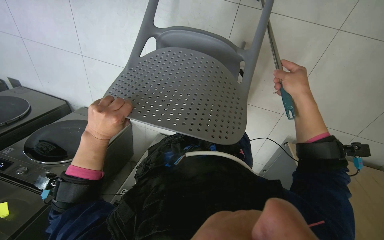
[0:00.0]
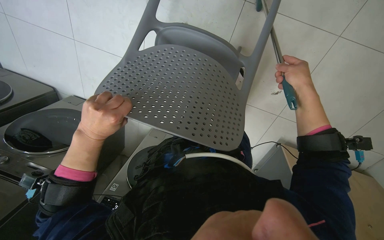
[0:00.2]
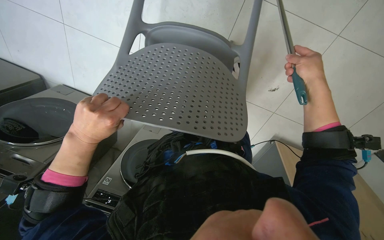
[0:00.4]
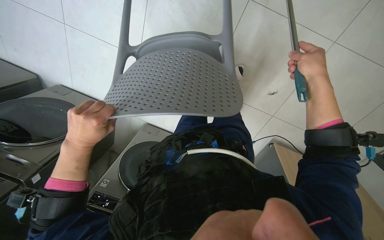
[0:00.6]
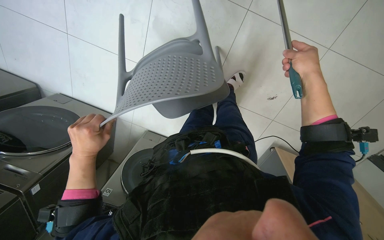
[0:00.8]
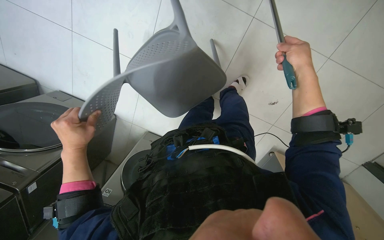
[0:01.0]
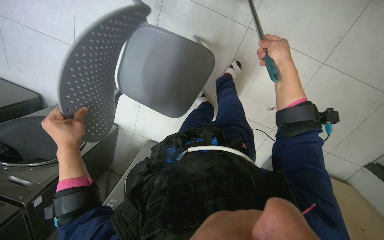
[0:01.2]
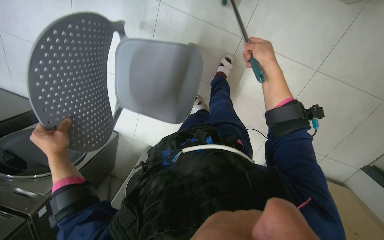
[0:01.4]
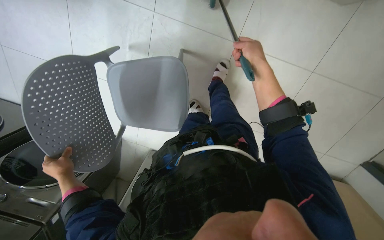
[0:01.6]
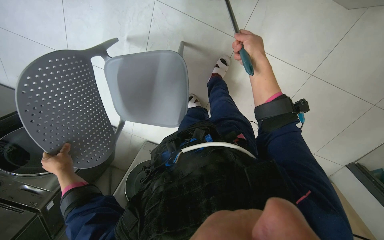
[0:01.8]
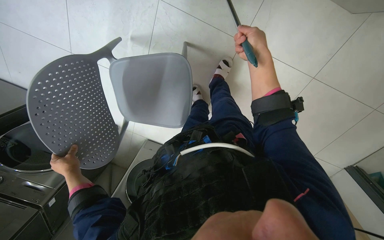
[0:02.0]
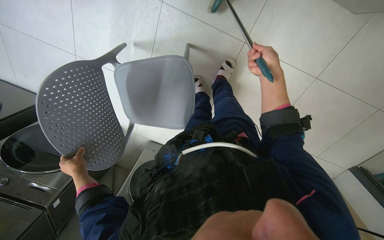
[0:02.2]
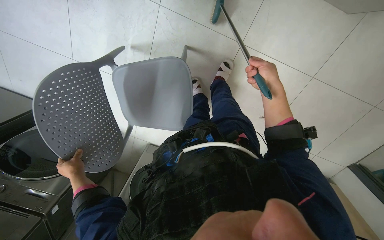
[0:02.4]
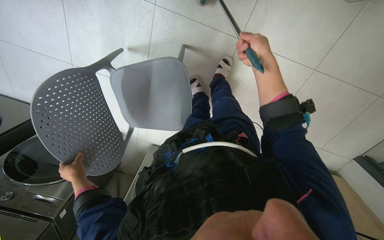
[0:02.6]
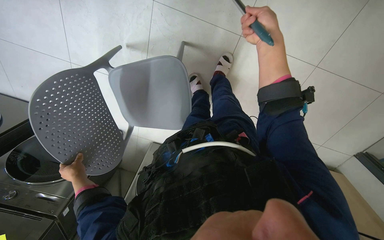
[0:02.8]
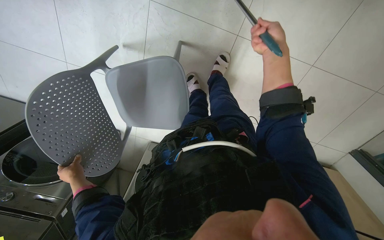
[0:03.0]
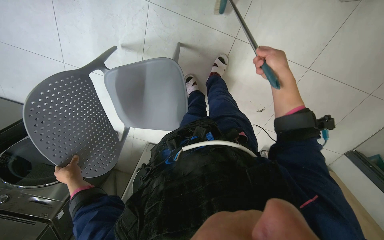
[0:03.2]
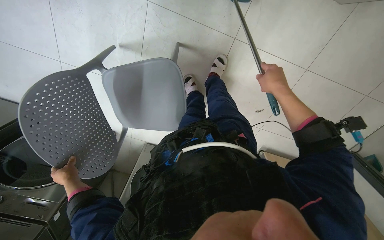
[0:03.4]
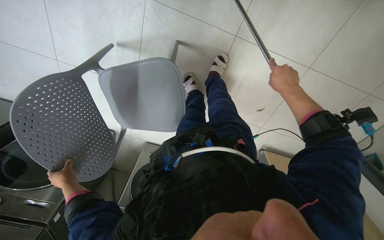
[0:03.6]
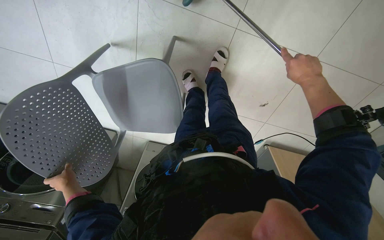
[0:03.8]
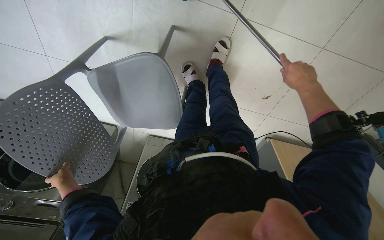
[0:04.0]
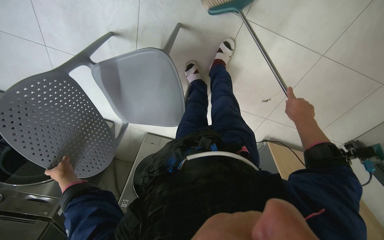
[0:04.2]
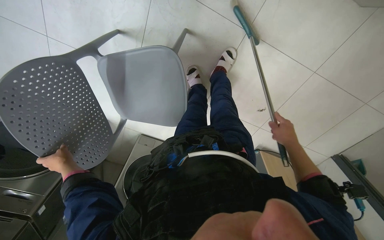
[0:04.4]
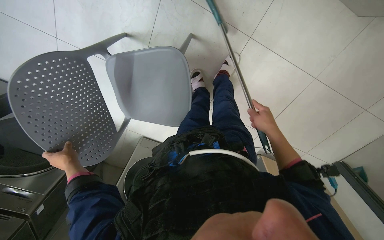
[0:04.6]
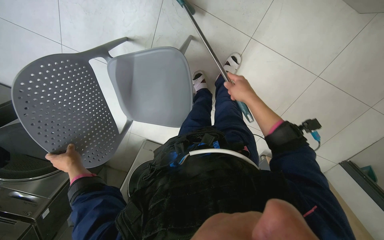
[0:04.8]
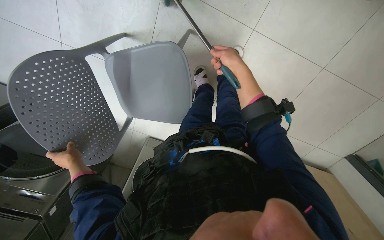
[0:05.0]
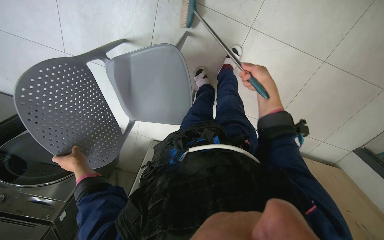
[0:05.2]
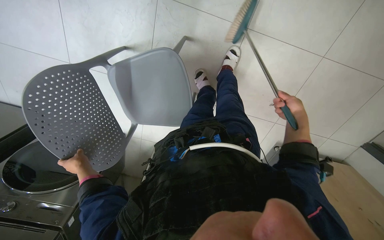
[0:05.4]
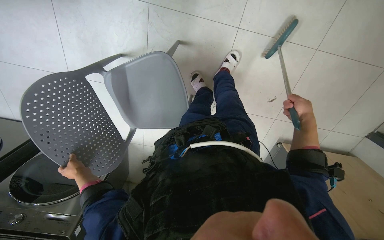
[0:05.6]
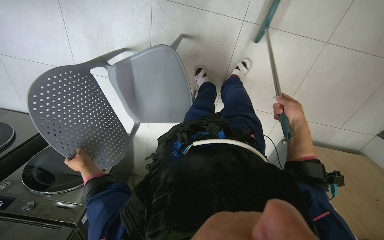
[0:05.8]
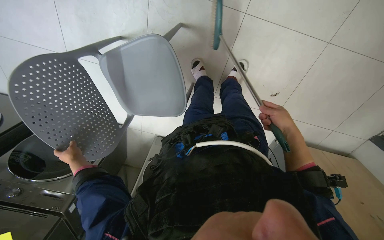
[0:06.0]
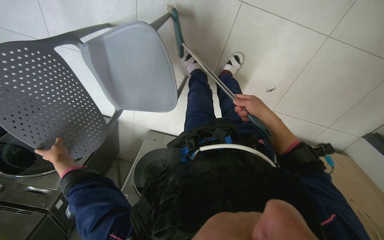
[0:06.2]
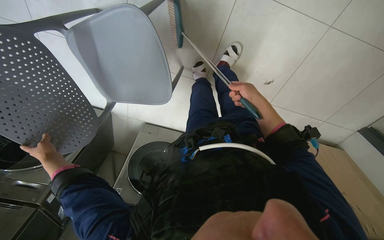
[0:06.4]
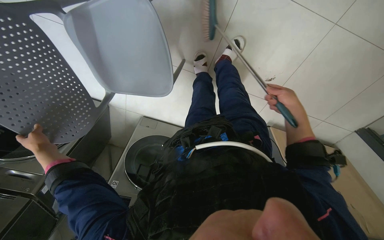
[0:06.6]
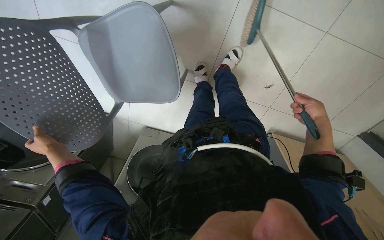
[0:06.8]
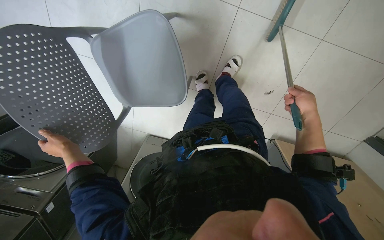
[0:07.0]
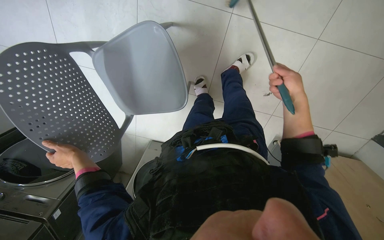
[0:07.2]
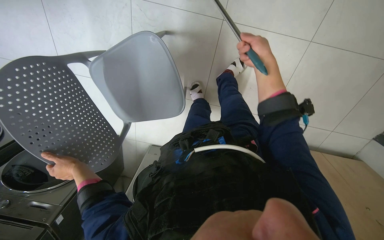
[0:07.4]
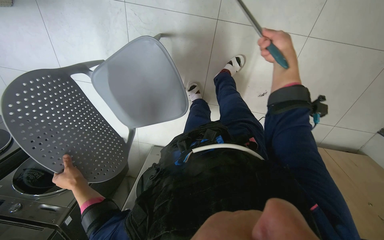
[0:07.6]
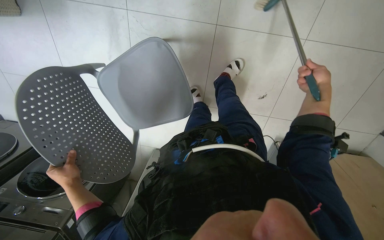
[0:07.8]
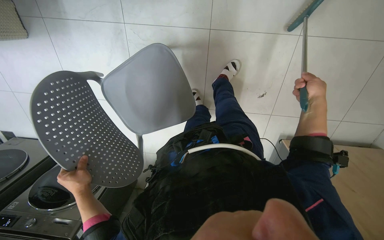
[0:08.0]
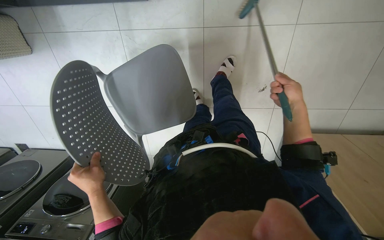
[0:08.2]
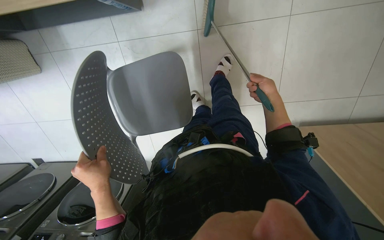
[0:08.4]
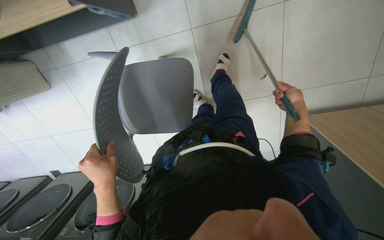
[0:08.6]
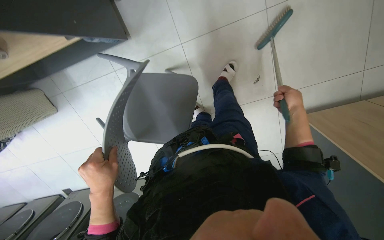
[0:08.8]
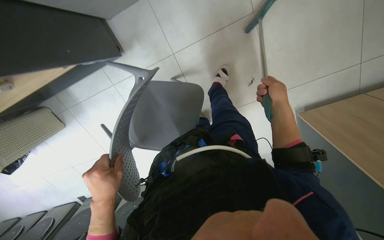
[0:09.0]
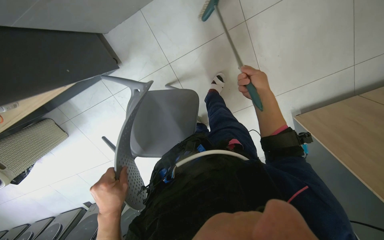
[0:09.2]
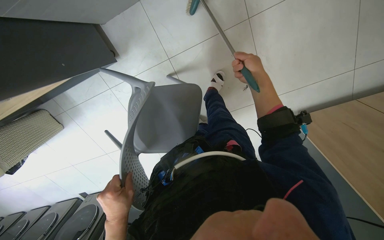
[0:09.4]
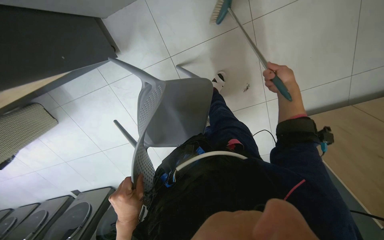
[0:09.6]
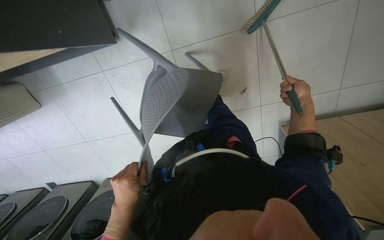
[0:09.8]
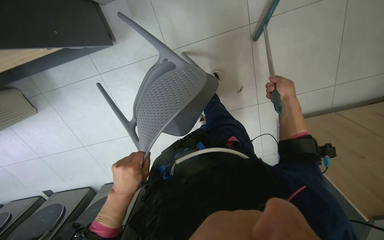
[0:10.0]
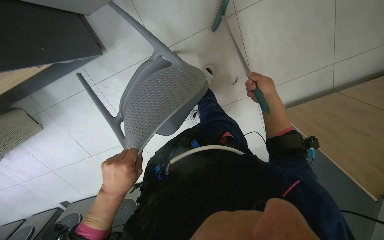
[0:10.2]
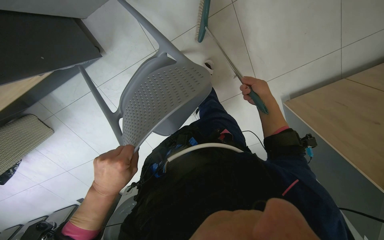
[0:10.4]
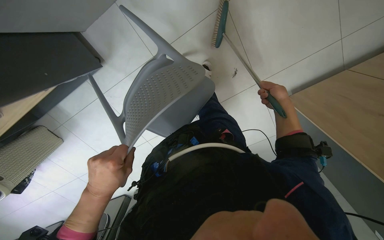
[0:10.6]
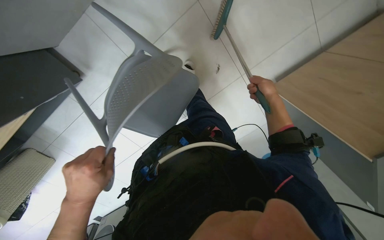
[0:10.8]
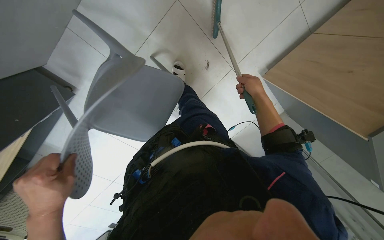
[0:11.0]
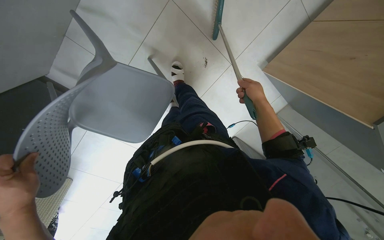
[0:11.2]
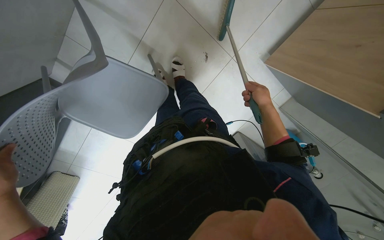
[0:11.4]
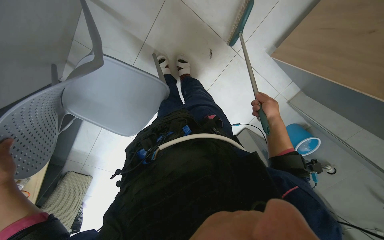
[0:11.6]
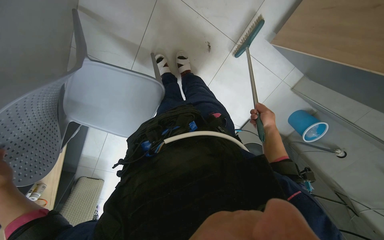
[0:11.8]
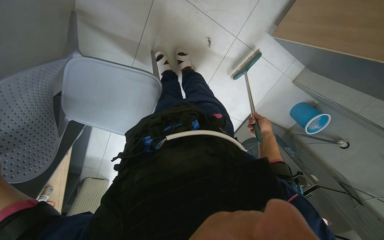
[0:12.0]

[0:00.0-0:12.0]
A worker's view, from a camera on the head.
Job: sweeping floor.
The whole recording: Sweeping floor with broom and dustpan. The worker sweeps the floor with a broom and dustpan, moving a chair to clear the area.
0:00.0 to 0:01.6: The right hand moves up the picture, approximately 10 cm, while the left hand goes about 25 cm to the left, farther from the camera and down the picture.
0:01.6 to 0:03.0: The right hand goes approximately 10 cm to the right.
0:03.0 to 0:04.4: The right hand is displaced down the picture by about 25 cm.
0:04.4 to 0:06.0: The right hand goes to the left and returns, some 25 cm each way.
0:06.0 to 0:07.6: The left hand travels to the left and back again, some 5 cm each way; the right hand goes up and down the picture, roughly 25 cm each way, reversing 2 times.
0:07.6 to 0:09.0: The right hand travels down the picture by approximately 35 cm. Meanwhile the left hand moves nearer to the camera, about 20 cm.
0:10.4 to 0:12.0: The head travels roughly 40 cm. The view tilts approximately 25 degrees downward. The scene rotates counterclockwise by some 30 degrees.

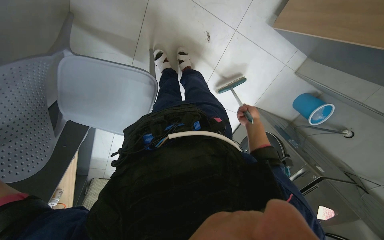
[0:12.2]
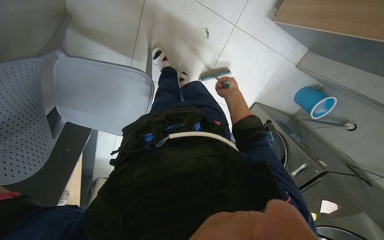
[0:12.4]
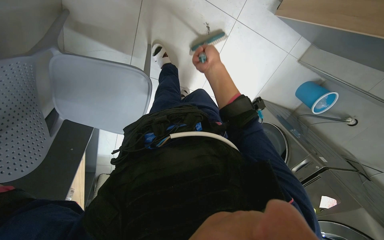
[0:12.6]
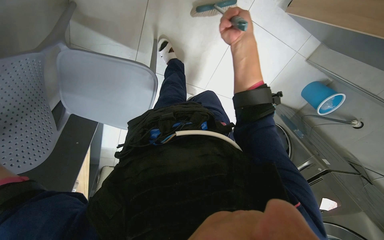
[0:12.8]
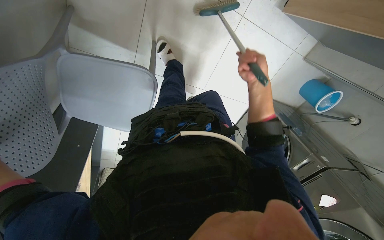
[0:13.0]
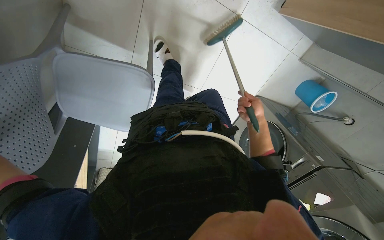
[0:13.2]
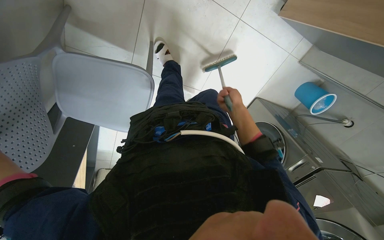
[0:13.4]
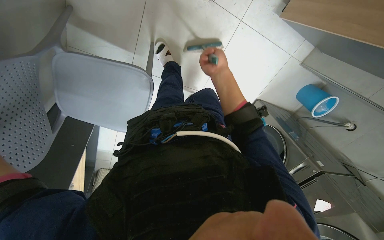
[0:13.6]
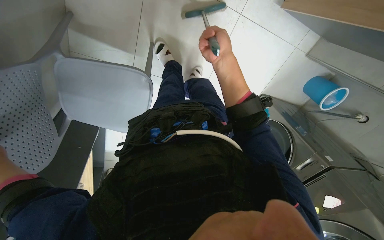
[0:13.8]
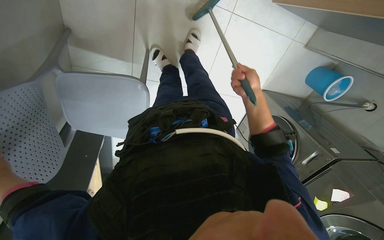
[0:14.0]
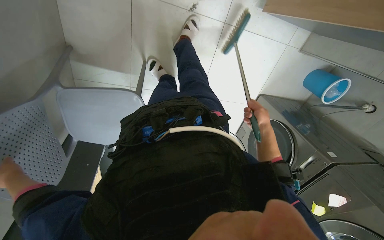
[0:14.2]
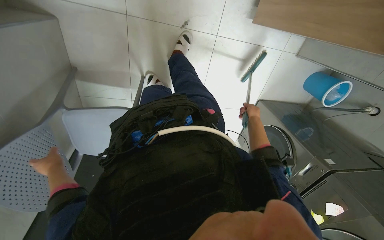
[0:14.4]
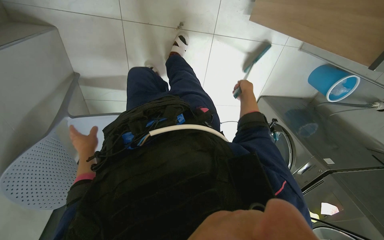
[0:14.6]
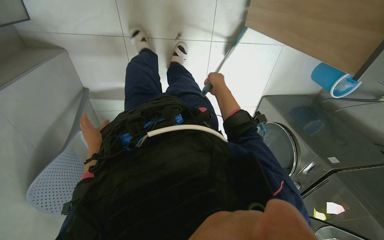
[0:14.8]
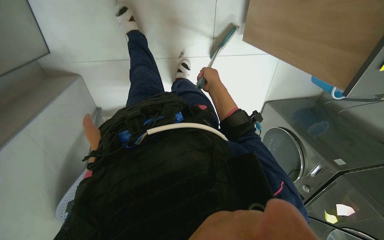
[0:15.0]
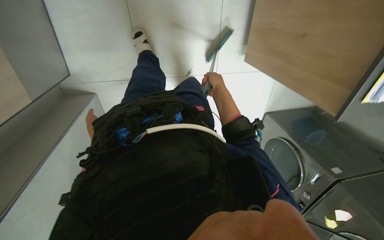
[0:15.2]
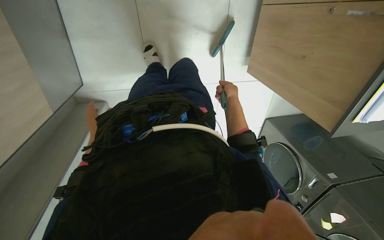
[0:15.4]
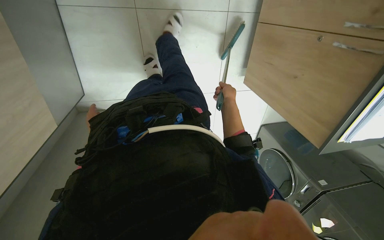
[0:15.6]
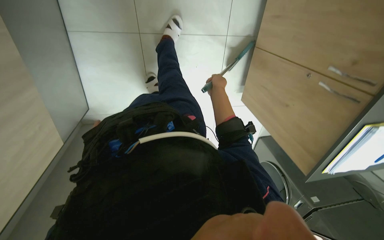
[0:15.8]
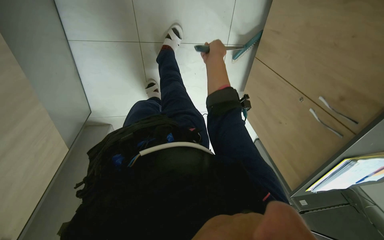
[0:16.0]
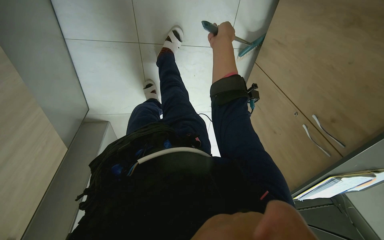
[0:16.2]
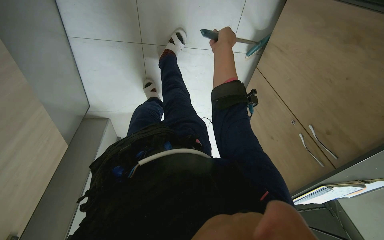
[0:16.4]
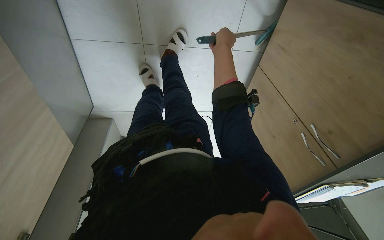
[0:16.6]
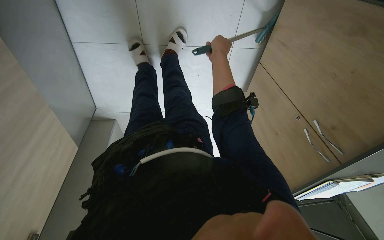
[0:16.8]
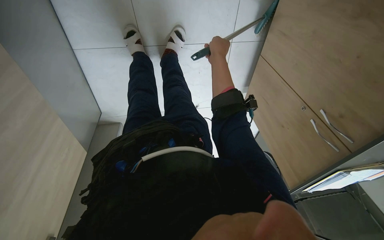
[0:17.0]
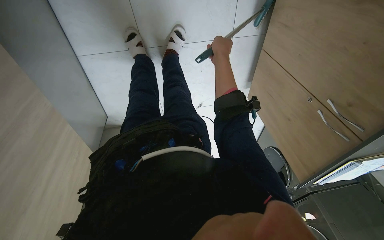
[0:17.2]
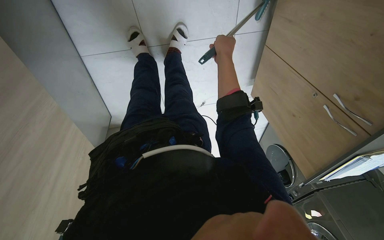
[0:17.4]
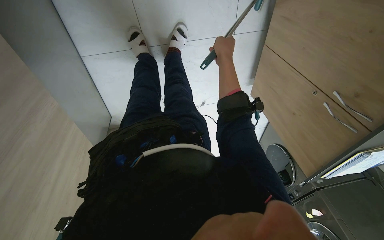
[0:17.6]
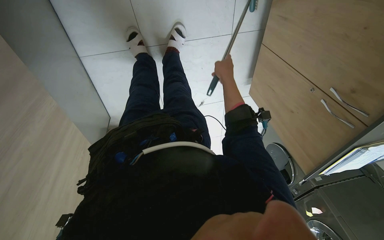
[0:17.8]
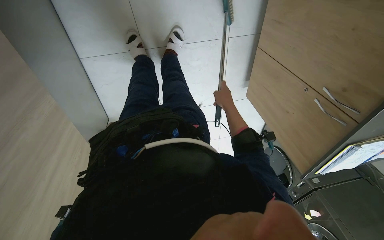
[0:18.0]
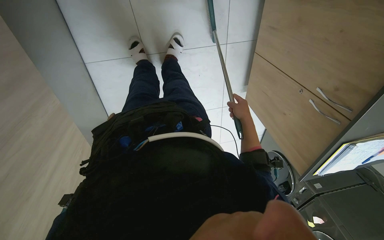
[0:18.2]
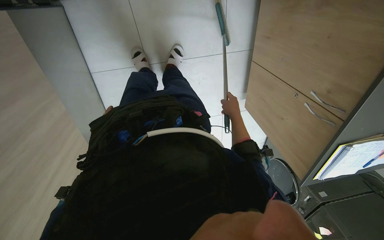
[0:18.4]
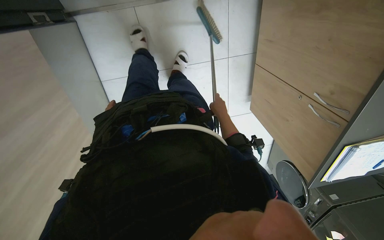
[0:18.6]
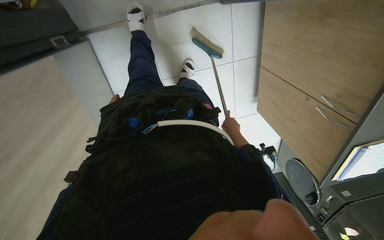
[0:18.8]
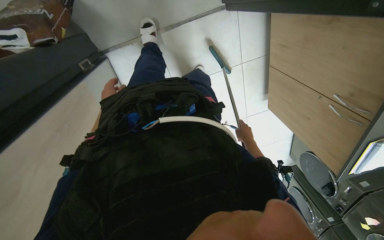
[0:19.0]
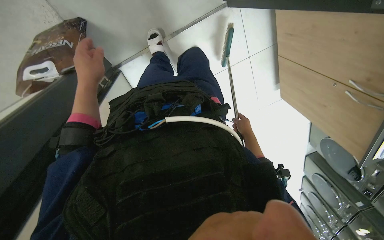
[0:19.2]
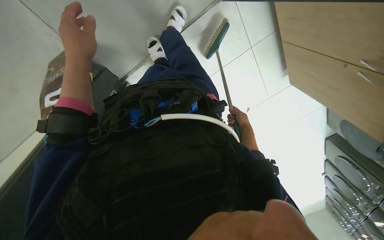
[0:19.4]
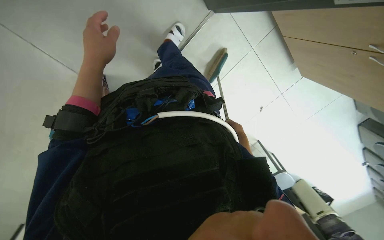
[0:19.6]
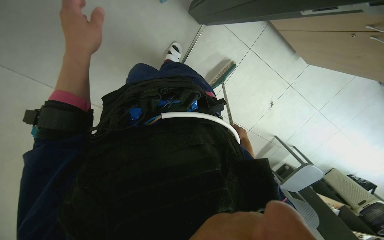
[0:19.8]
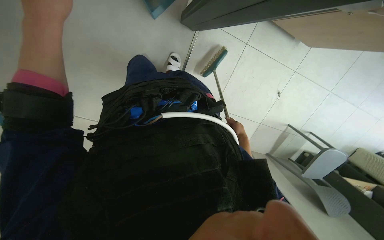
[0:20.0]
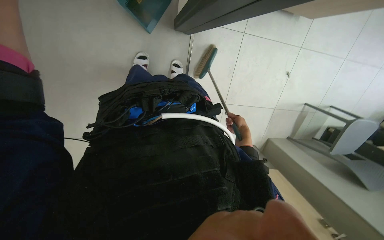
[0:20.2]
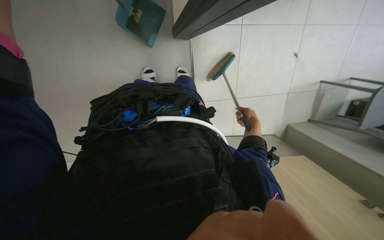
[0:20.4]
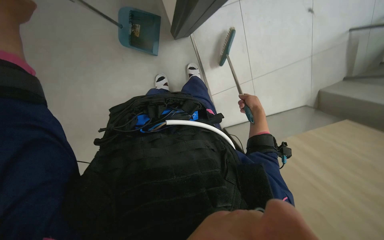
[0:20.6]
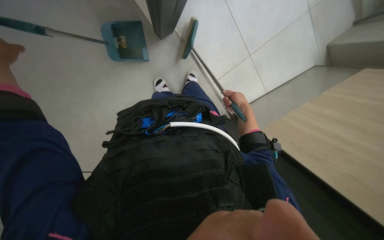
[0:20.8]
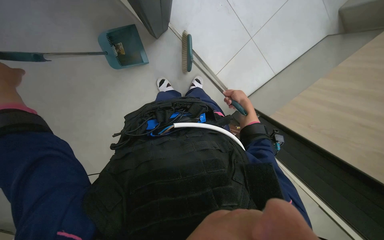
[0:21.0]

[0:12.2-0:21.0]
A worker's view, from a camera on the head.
Job: sweeping floor.
The whole recording: Sweeping floor with broom and dustpan. The worker sweeps the floor with a broom and dustpan, moving a chair to clear the area.
0:12.2 to 0:13.6: The right hand moves up and down the picture over some 25 cm, changing direction 2 times.
0:13.6 to 0:15.2: The camera is carried some 50 cm. The view swings some 20 degrees to the left.
0:15.2 to 0:16.6: The right hand moves up the picture, some 50 cm.
0:16.6 to 0:18.0: The right hand goes roughly 30 cm down the picture.
0:18.0 to 0:19.6: The camera is aimed roughly 25 degrees further to the left. The scene turns some 25 degrees counterclockwise in the picture.
0:19.6 to 0:21.0: The camera is aimed some 45 degrees further to the left. The scene rotates counterclockwise by about 75 degrees.
